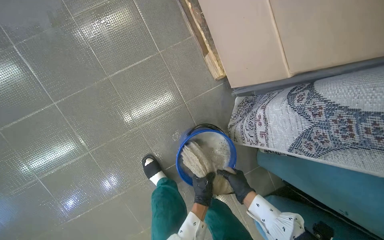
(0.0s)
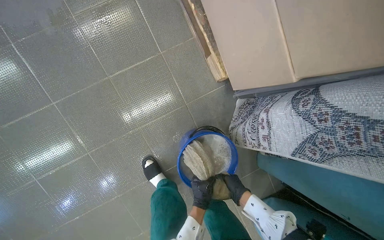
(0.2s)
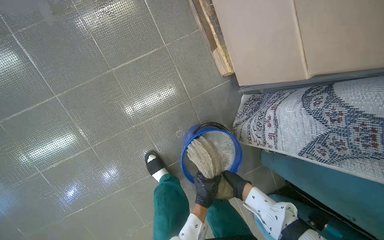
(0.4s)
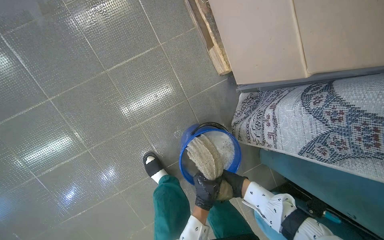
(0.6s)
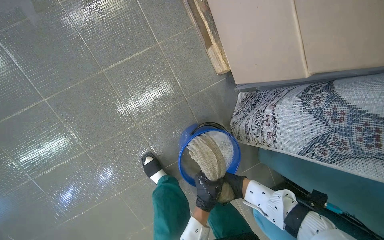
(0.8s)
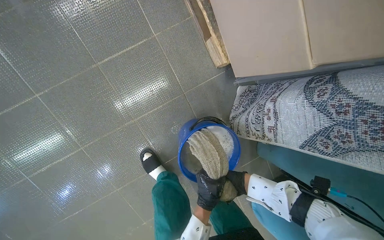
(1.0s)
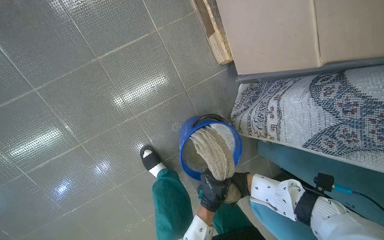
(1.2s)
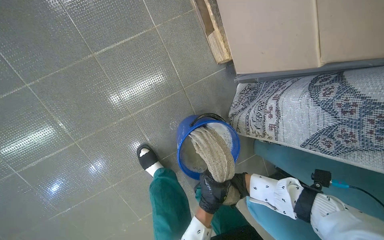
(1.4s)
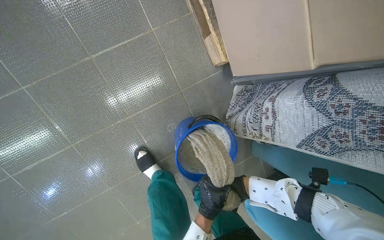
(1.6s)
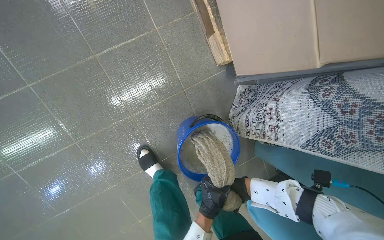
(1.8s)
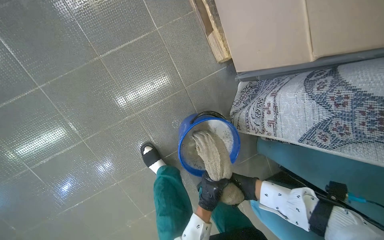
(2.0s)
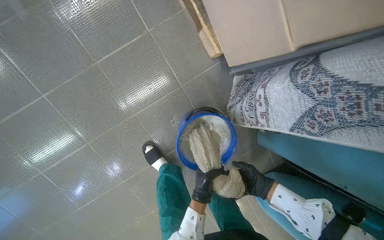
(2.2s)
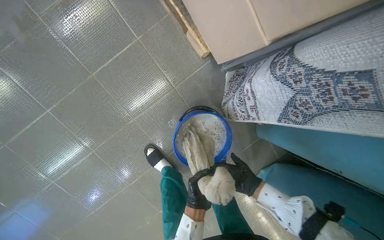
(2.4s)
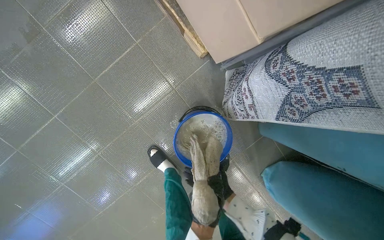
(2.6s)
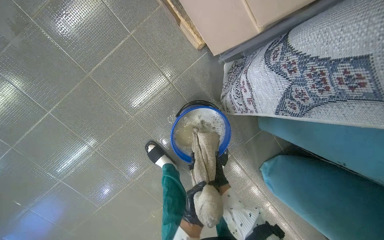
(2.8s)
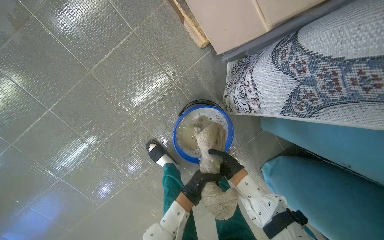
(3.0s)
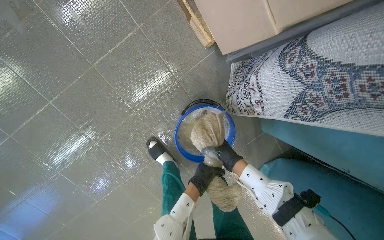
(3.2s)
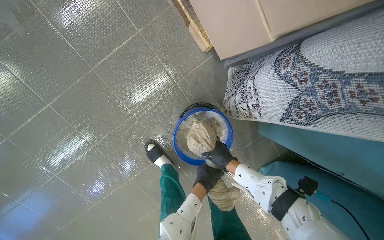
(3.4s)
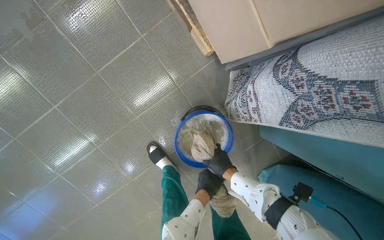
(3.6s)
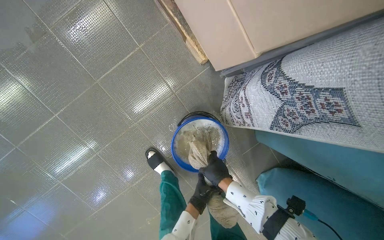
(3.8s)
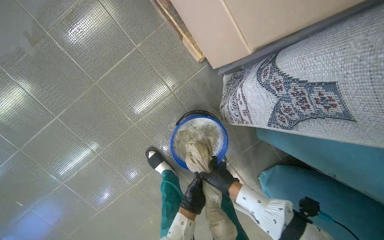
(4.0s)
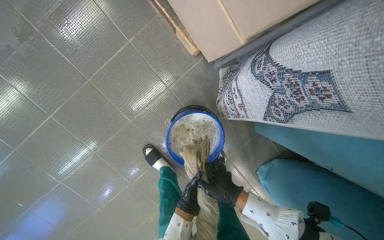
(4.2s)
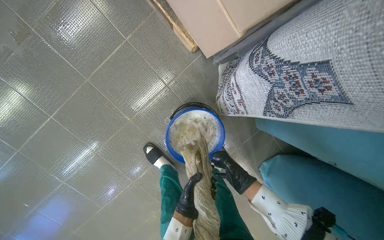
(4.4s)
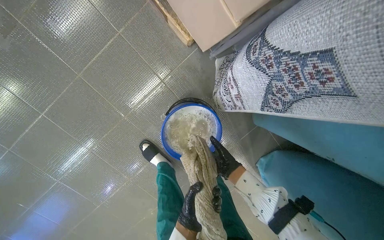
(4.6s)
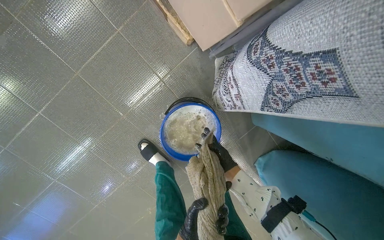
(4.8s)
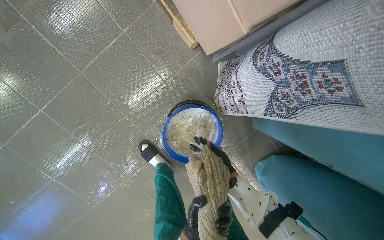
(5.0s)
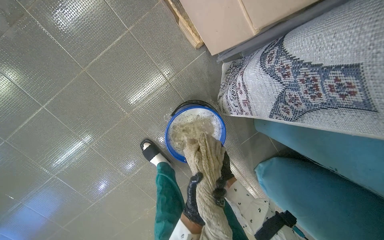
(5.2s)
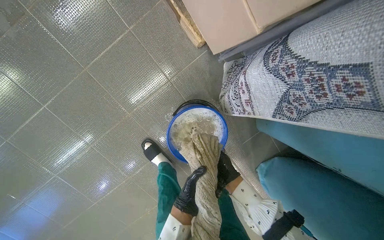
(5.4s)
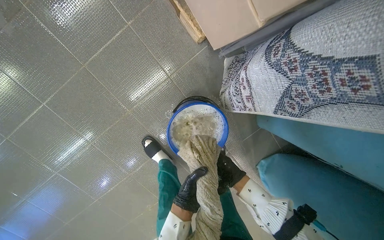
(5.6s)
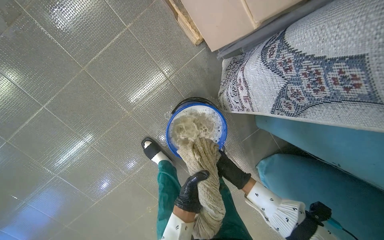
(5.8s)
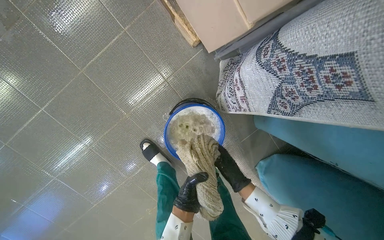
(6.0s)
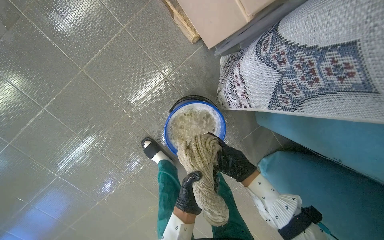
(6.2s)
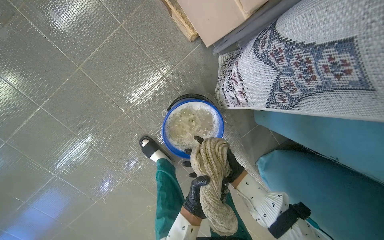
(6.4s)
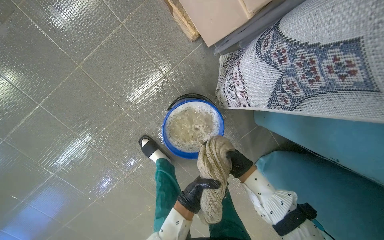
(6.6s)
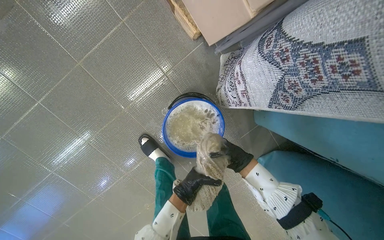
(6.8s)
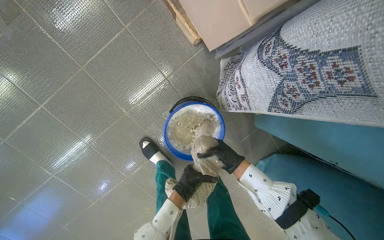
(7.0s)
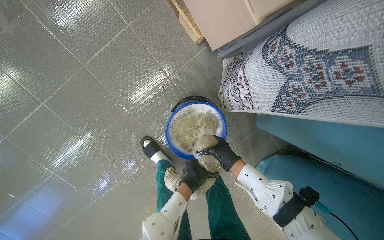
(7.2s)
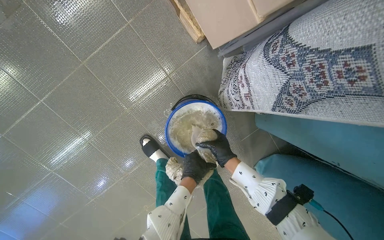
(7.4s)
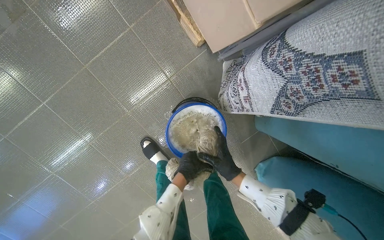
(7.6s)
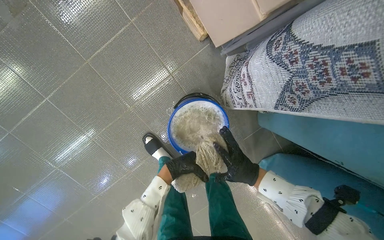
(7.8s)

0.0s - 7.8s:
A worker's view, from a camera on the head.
Job: preparing cleaning supplies.
The whole recording: Wringing out mop cloth. The worker wrings out the mop cloth into a bucket.
1.6s - 3.2s: The right hand reaches approximately 10 cm to the right, then returns.
3.2s - 4.6s: The right hand moves roughly 15 cm nearer to the camera and comes back; the left hand moves down the picture and nearer to the camera, approximately 15 cm.
6.2s - 7.8s: The right hand moves roughly 15 cm farther from the camera and comes back. The left hand moves up the picture, roughly 15 cm.

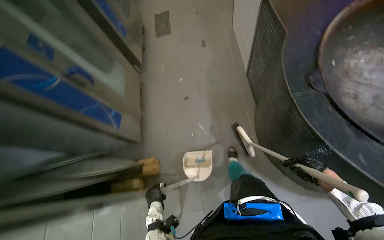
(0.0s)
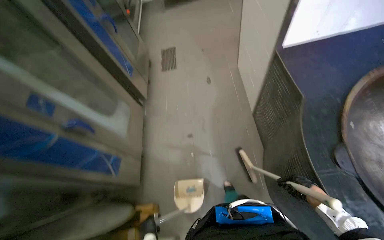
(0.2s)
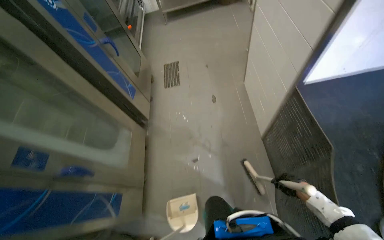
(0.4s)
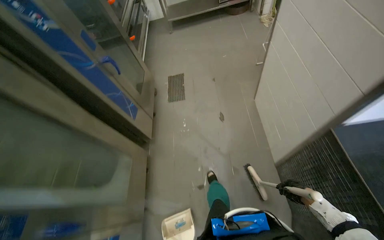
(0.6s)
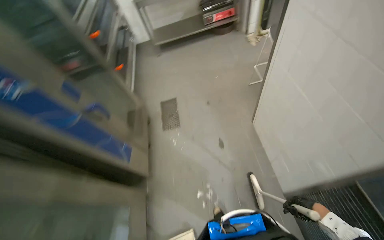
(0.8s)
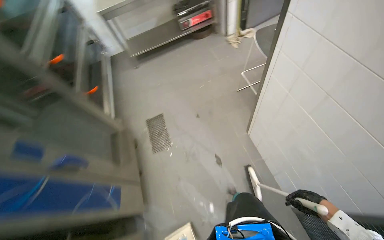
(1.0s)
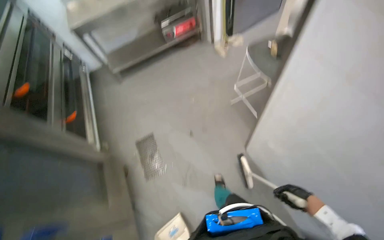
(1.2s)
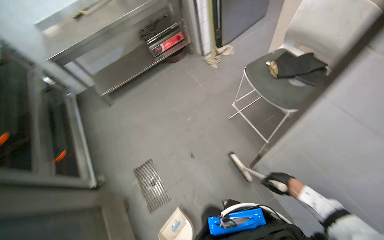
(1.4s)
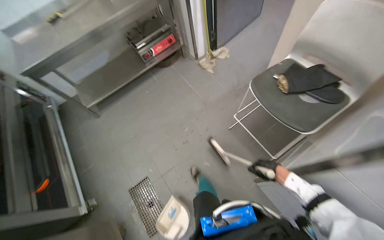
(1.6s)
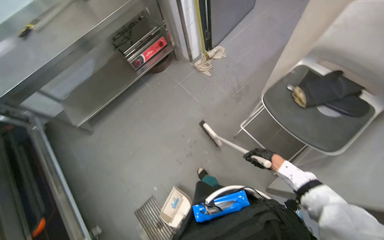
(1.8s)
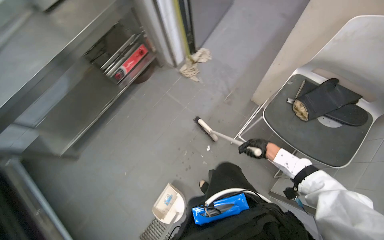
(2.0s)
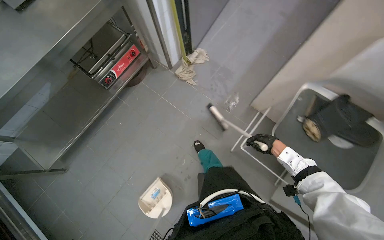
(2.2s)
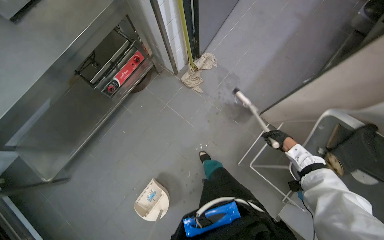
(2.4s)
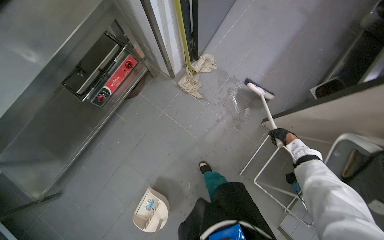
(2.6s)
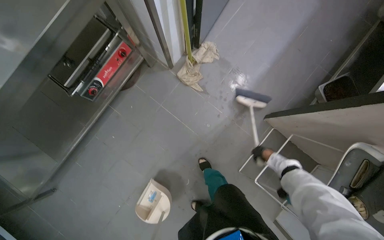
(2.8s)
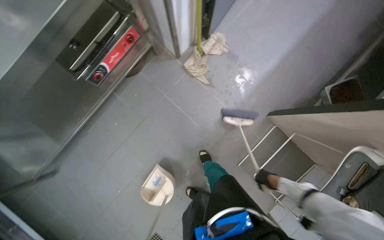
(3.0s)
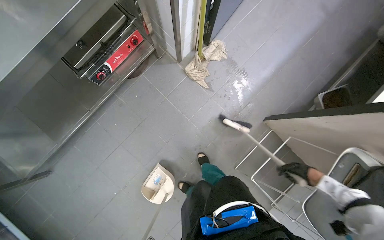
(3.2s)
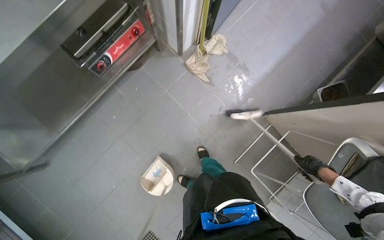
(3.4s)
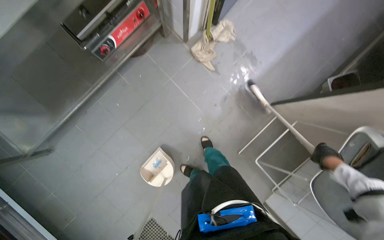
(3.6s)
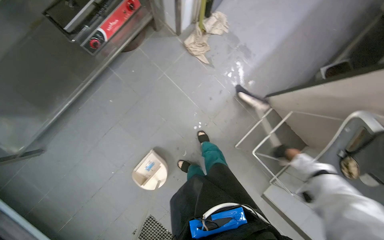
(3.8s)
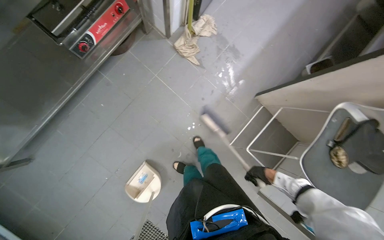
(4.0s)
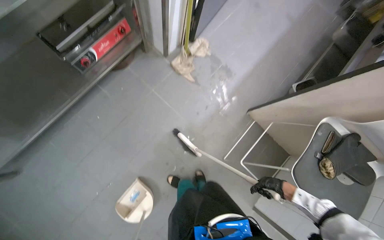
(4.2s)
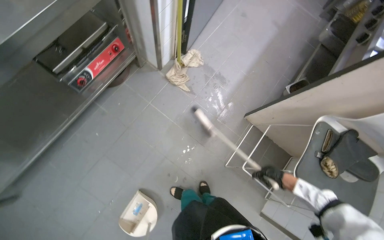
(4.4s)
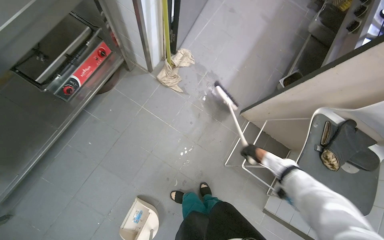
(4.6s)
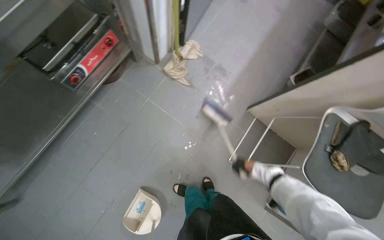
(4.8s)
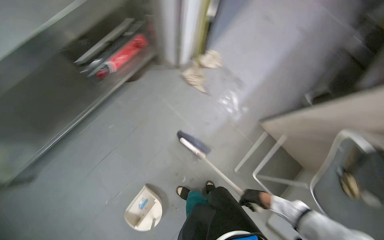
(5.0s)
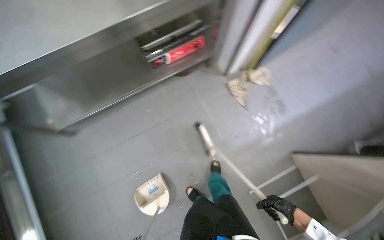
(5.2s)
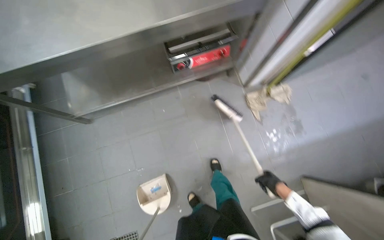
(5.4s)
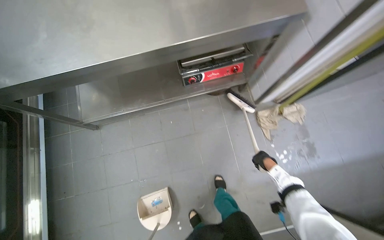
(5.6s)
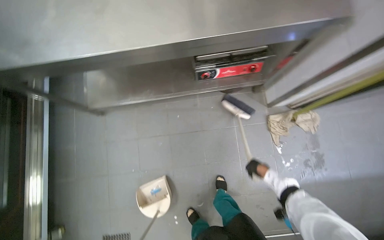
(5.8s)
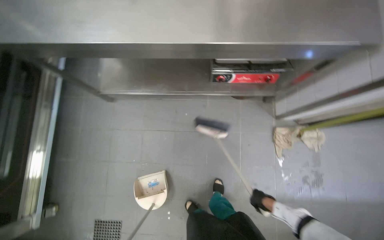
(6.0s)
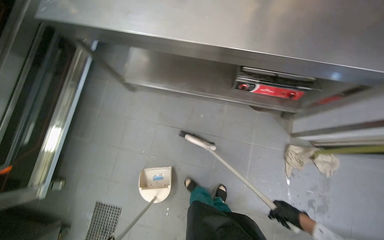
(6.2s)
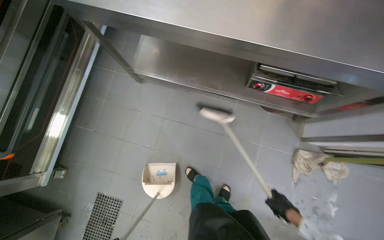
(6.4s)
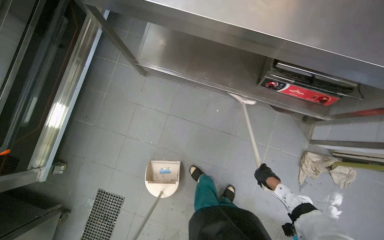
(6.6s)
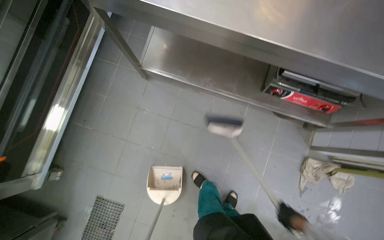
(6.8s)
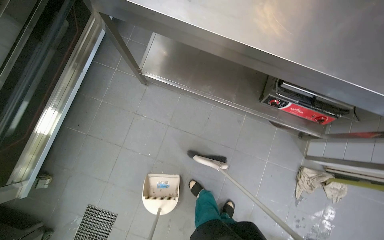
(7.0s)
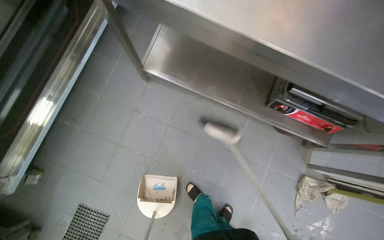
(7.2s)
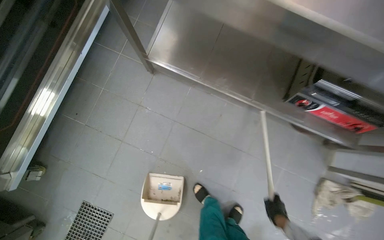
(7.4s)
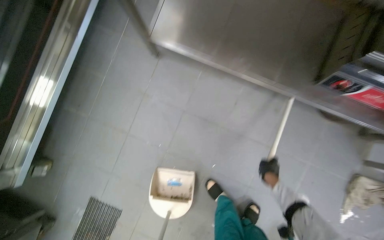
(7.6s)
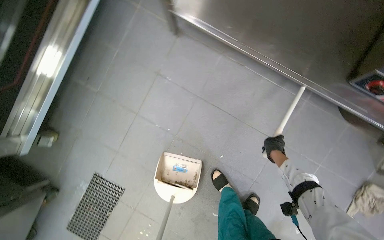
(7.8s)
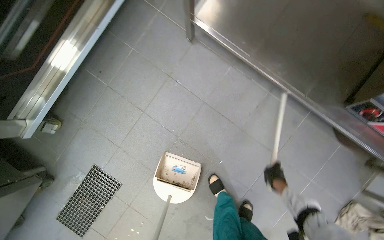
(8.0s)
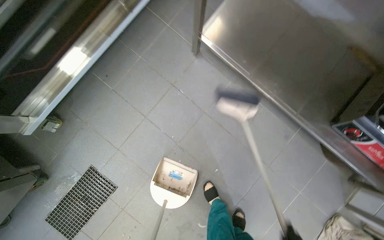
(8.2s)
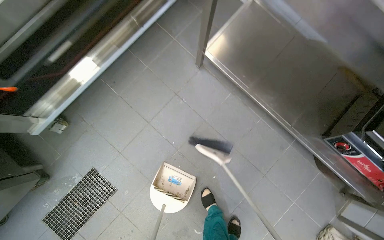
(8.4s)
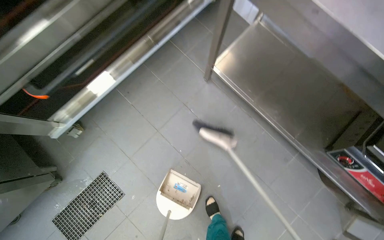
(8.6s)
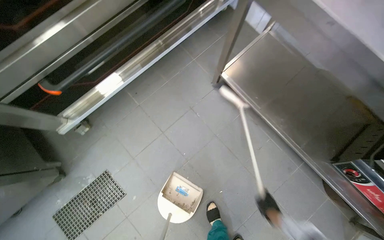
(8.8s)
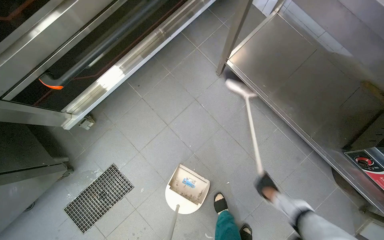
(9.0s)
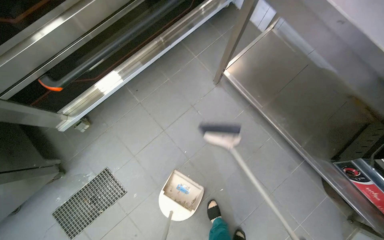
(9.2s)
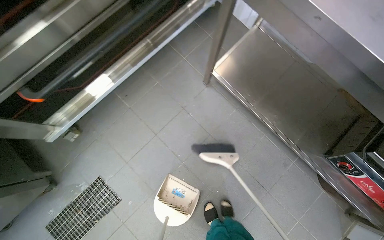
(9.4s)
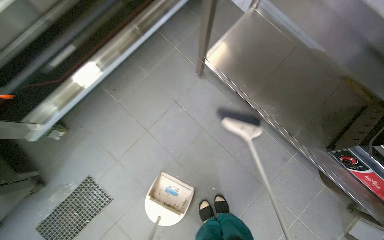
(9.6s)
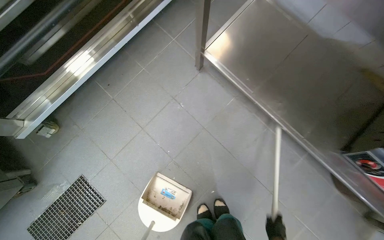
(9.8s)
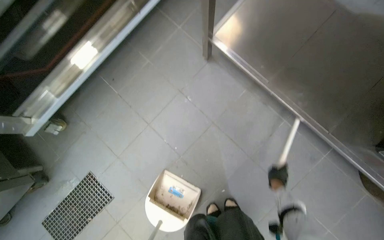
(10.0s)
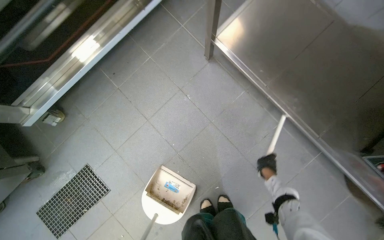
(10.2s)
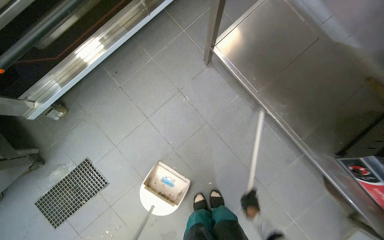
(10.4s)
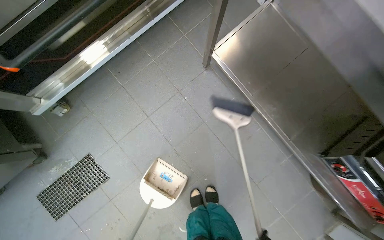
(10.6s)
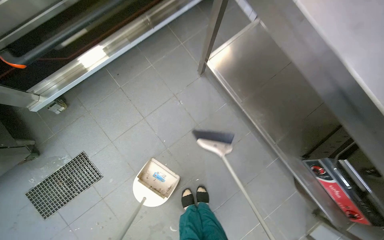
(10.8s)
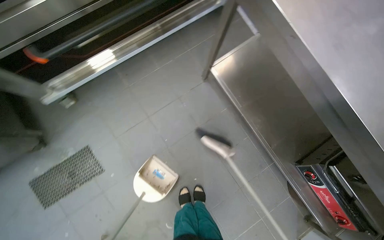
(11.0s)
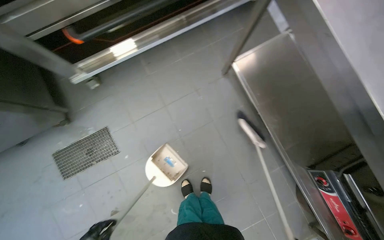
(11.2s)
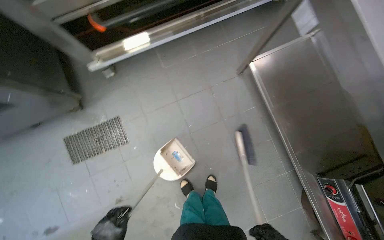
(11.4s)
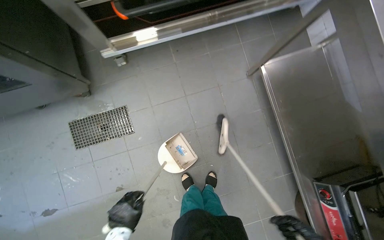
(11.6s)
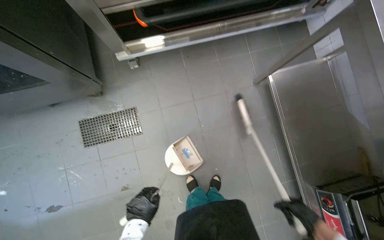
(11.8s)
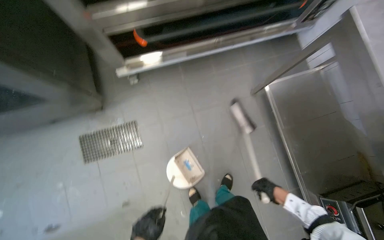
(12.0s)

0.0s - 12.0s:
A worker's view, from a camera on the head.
Job: sweeping floor.
The whole recording: Sweeping kitchen floor. The worker sweeps the kitchen floor with a broom and collects debris with a dustpan.
0.0s - 1.6s: The head travels approximately 2 m. The wearer looks about 30 degrees further to the right.
1.6s - 3.0s: The wearer moves roughly 1 m. The view swings approximately 15 degrees to the right. The wearer looks approximately 25 degrees further downward.
3.0s - 4.4s: The right hand is displaced nearer to the camera by some 15 cm, and goes to the right and returns, roughly 15 cm each way.
4.4s - 6.0s: The head rotates approximately 55 degrees to the left.
6.0s - 7.6s: The wearer moves some 50 cm.
10.4s - 12.0s: The camera is carried about 40 cm.
